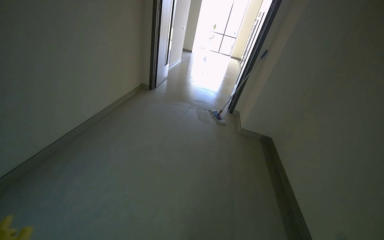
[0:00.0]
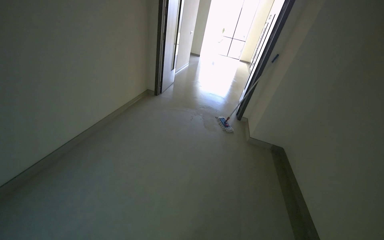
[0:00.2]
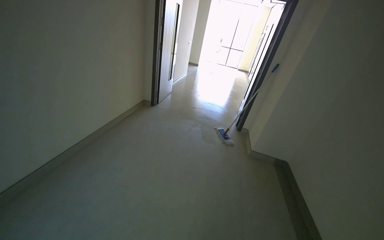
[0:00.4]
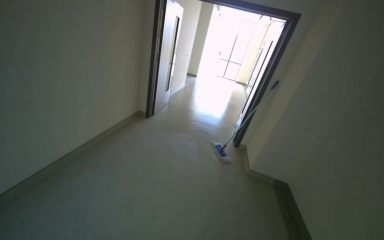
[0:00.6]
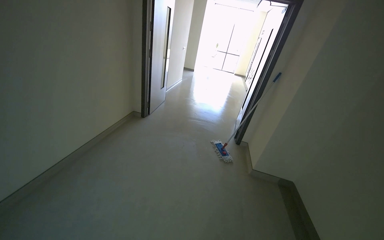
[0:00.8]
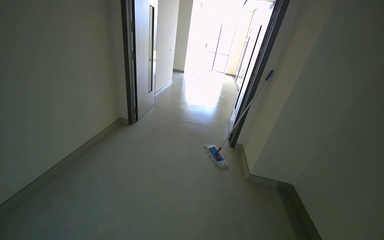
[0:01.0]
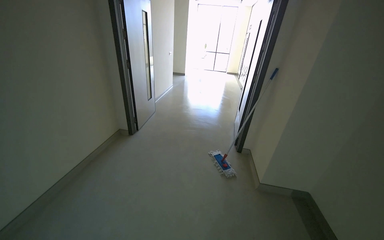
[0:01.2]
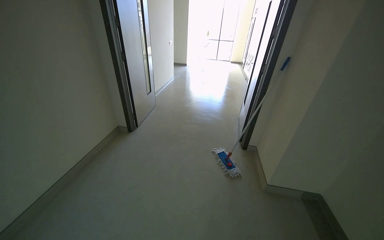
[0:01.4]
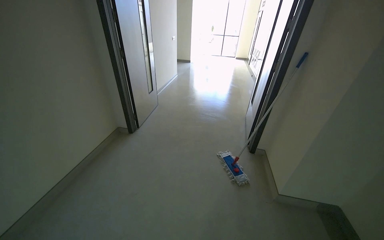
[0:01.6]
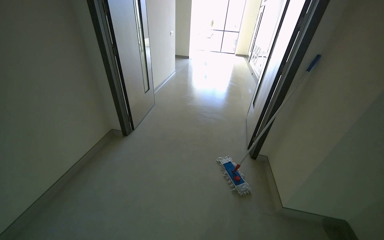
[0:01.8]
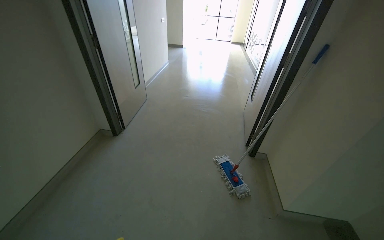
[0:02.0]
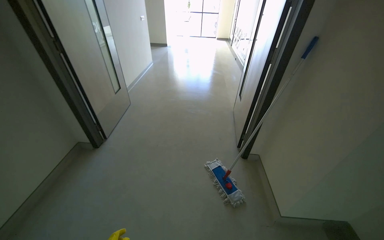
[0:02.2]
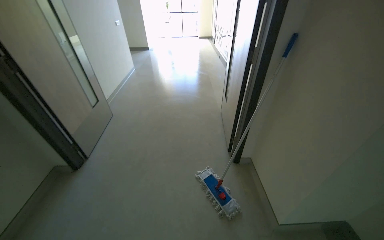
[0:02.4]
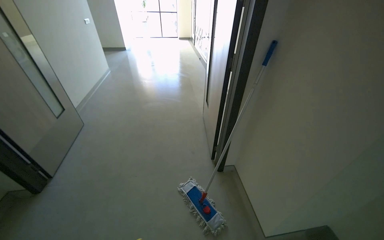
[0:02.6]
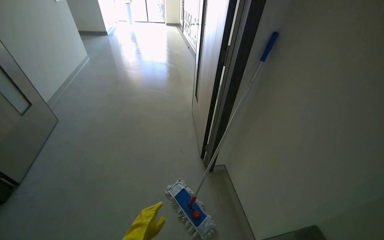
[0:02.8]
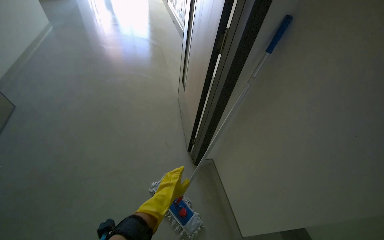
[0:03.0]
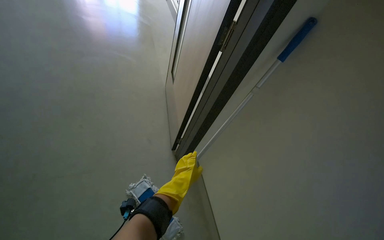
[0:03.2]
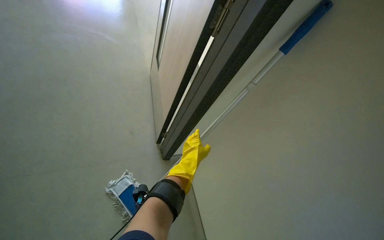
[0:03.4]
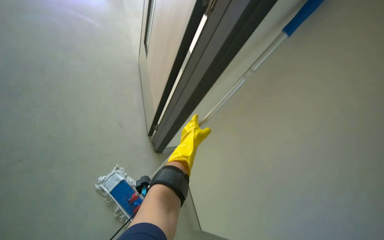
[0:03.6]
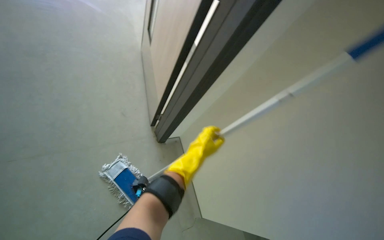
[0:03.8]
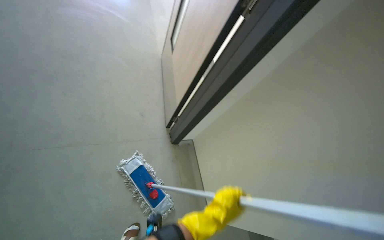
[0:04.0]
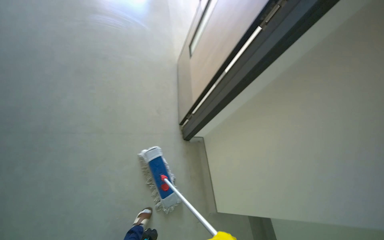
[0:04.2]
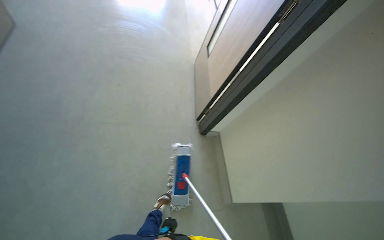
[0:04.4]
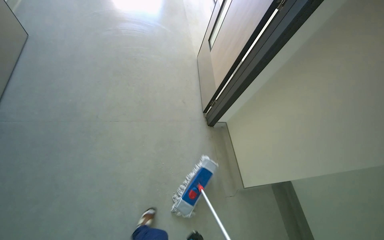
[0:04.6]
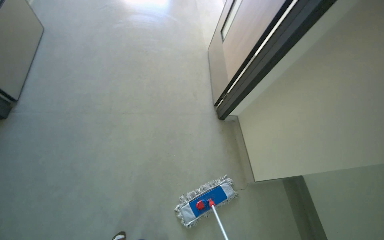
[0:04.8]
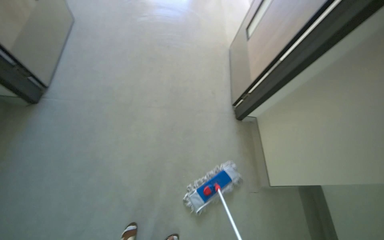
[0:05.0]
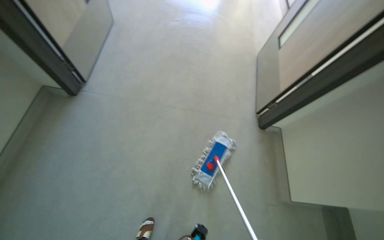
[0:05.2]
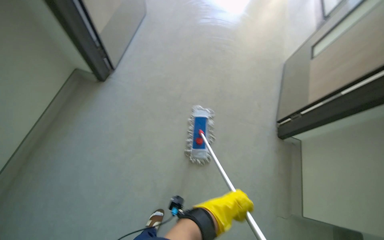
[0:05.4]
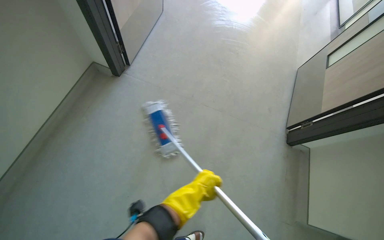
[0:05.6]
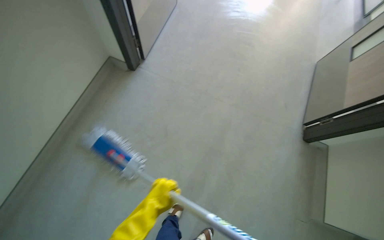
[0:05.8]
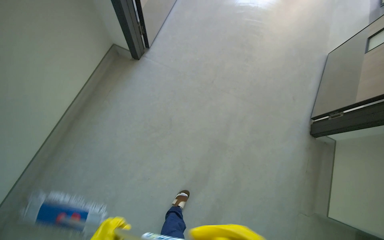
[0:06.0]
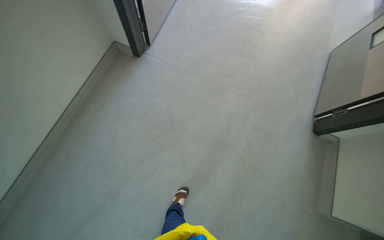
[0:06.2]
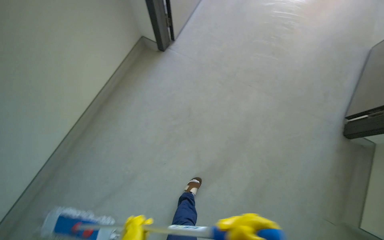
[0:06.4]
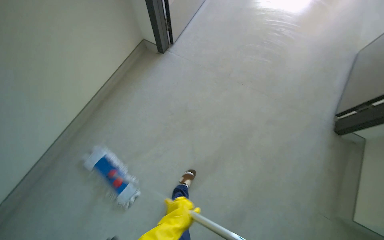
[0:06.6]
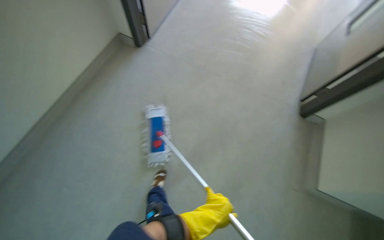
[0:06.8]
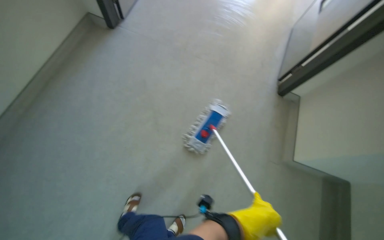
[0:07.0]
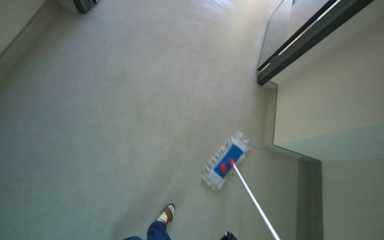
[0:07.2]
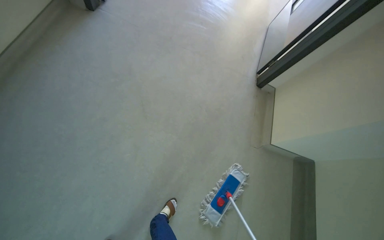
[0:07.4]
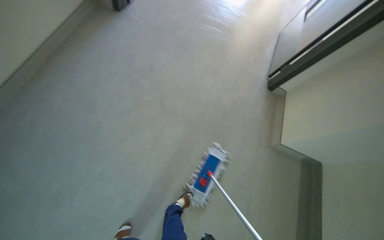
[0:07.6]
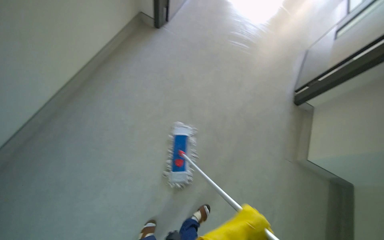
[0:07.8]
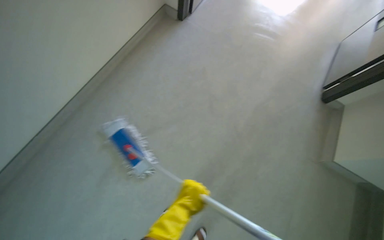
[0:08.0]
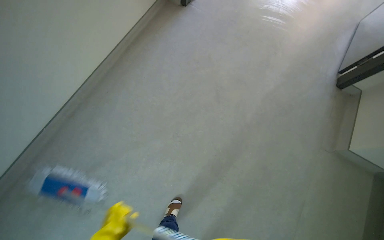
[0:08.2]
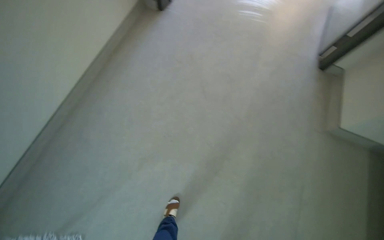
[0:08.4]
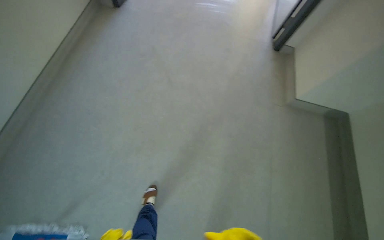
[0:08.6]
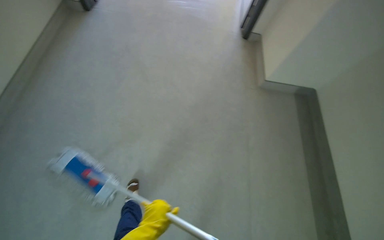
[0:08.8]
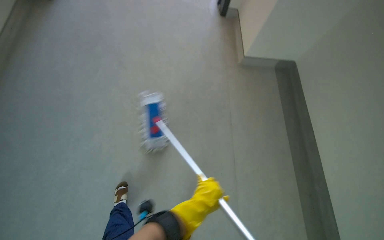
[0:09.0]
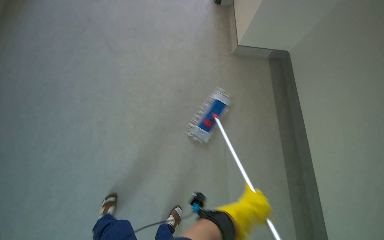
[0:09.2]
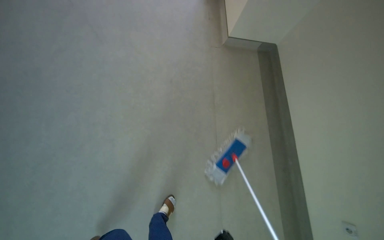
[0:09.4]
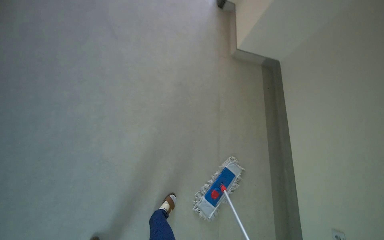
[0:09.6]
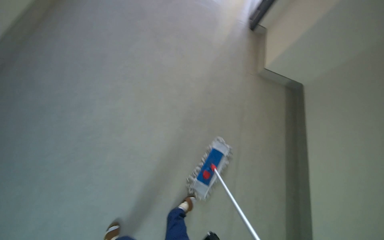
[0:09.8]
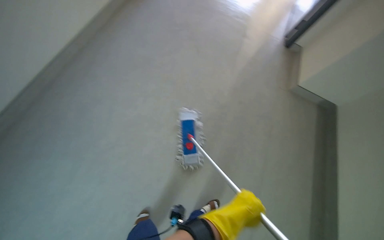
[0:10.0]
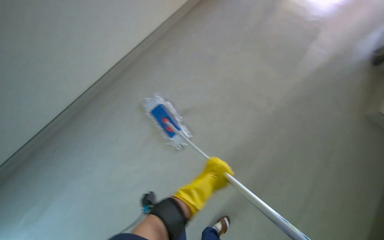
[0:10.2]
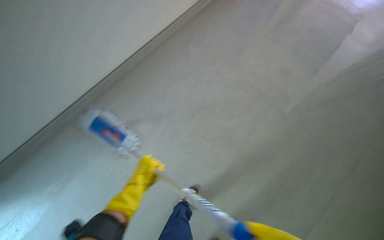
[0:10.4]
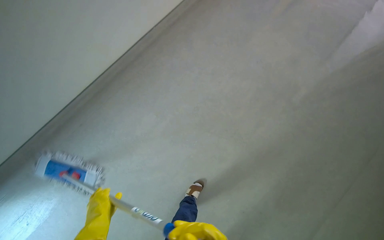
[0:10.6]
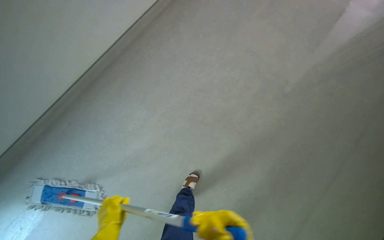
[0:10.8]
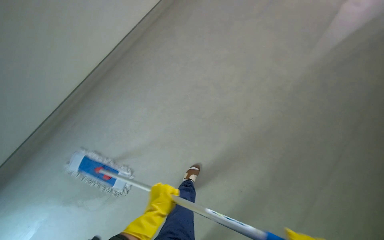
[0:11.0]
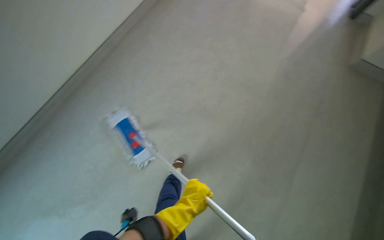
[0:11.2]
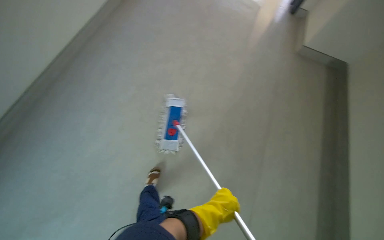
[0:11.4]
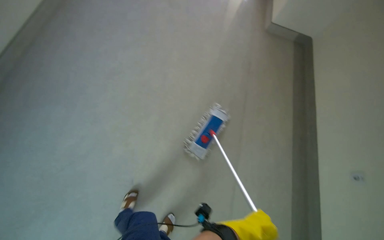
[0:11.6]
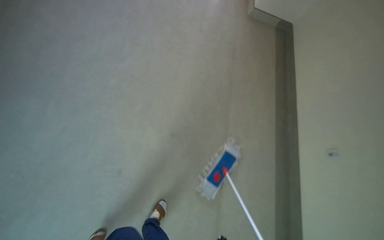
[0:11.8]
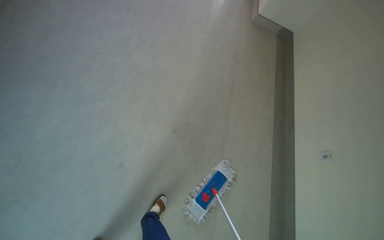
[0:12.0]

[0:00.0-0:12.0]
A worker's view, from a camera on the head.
Job: mopping floor.
The whole recording: Mopping hallway floor. The worker mops the hallway floor, periodically wringing out the mop head in the bucket.
0.0 to 1.6 s: The camera travels roughly 1.5 m.
1.6 to 3.0 s: The camera travels some 1 m. The head rotates about 25 degrees to the right. The wearer looks some 15 degrees further downward.
3.0 to 4.4 s: The view tips downward by approximately 15 degrees.
4.4 to 6.0 s: The camera travels to the left, approximately 60 cm. The wearer looks roughly 30 degrees further to the left.
6.0 to 7.6 s: The wearer moves about 60 cm.
7.6 to 9.0 s: The camera travels some 60 cm.
10.4 to 12.0 s: The camera travels approximately 50 cm. The head rotates roughly 20 degrees to the right.

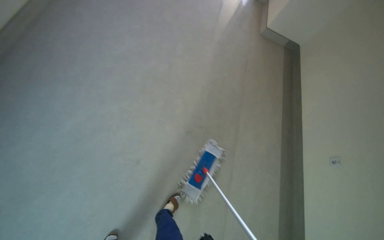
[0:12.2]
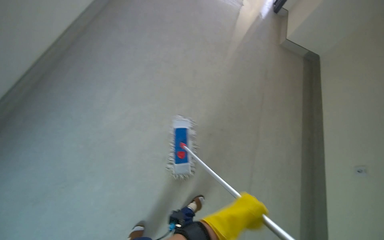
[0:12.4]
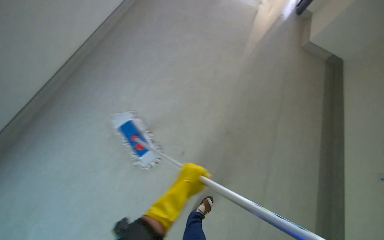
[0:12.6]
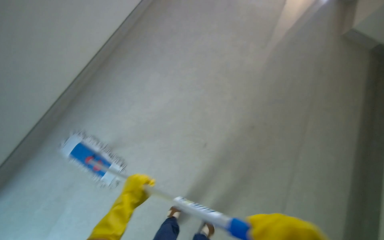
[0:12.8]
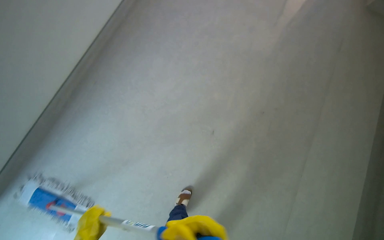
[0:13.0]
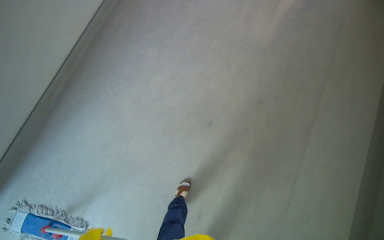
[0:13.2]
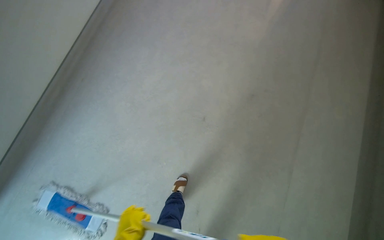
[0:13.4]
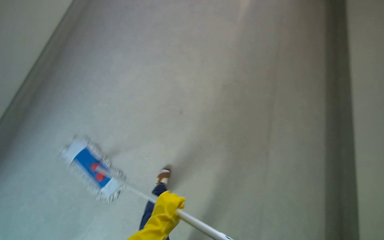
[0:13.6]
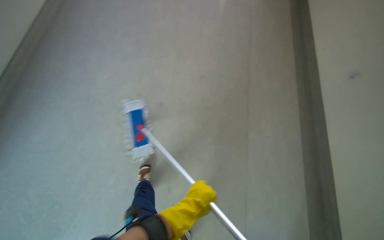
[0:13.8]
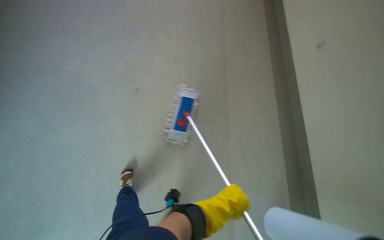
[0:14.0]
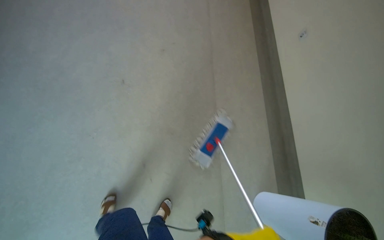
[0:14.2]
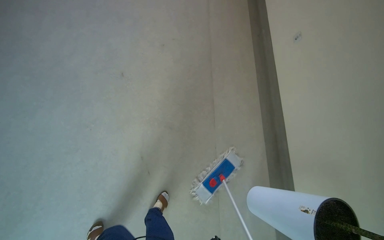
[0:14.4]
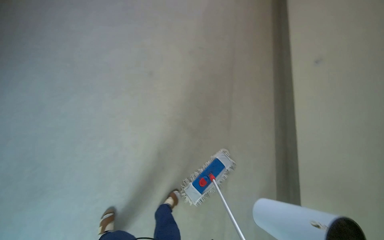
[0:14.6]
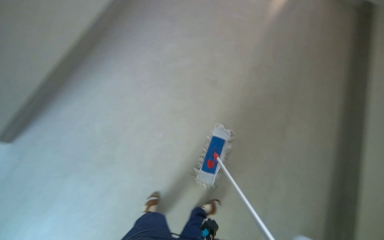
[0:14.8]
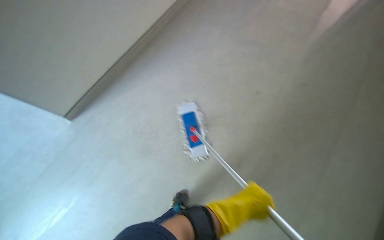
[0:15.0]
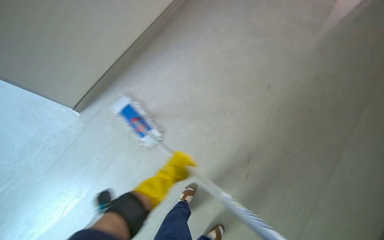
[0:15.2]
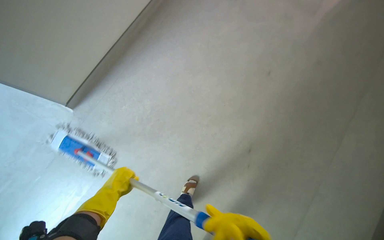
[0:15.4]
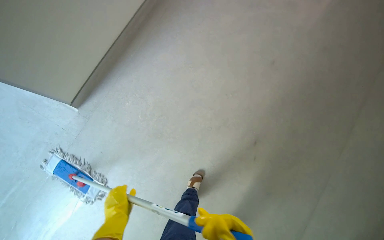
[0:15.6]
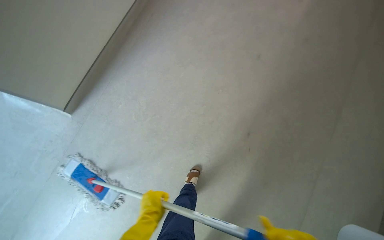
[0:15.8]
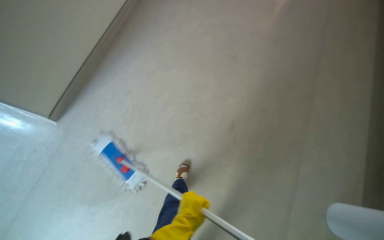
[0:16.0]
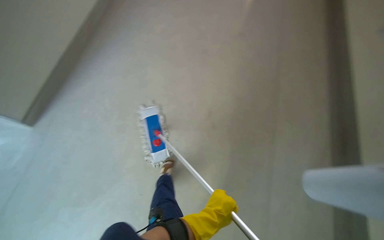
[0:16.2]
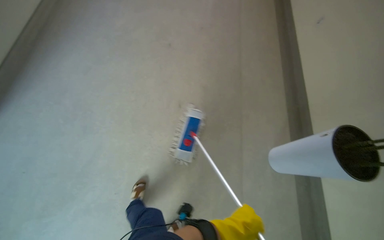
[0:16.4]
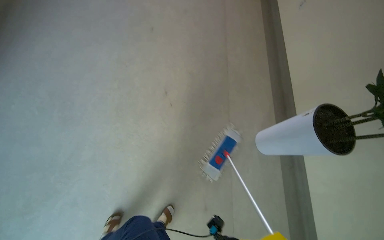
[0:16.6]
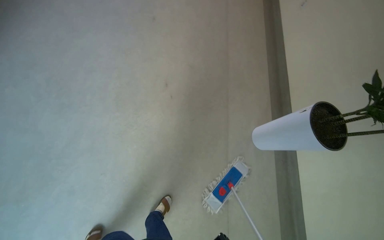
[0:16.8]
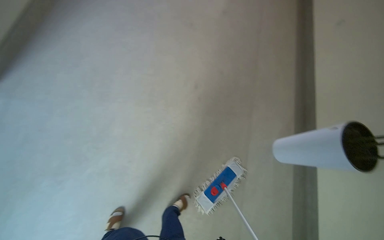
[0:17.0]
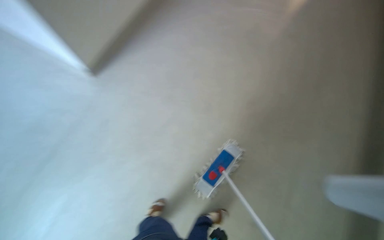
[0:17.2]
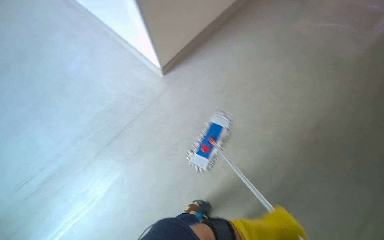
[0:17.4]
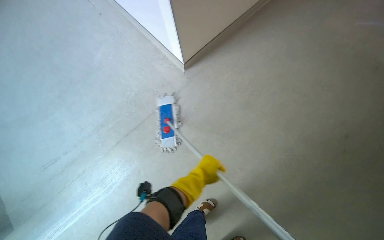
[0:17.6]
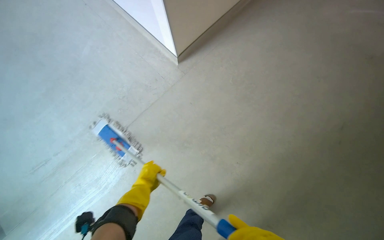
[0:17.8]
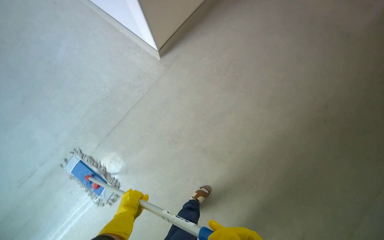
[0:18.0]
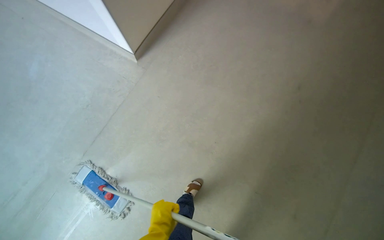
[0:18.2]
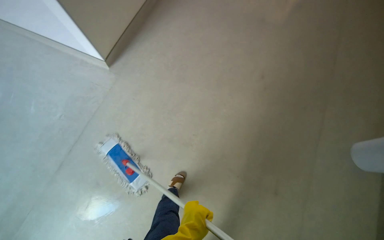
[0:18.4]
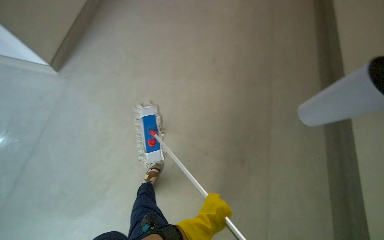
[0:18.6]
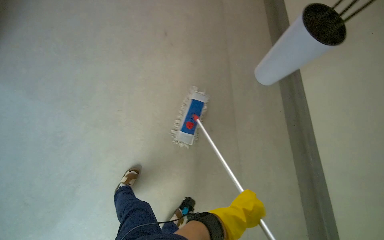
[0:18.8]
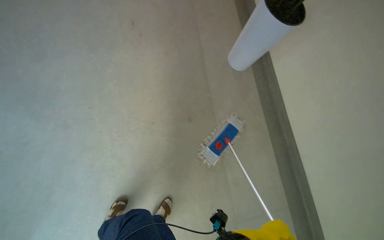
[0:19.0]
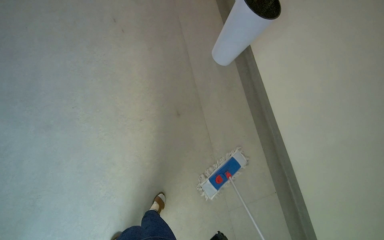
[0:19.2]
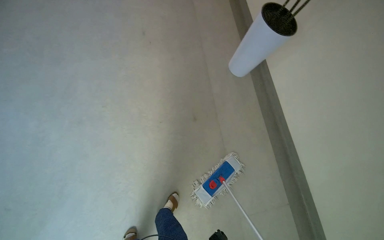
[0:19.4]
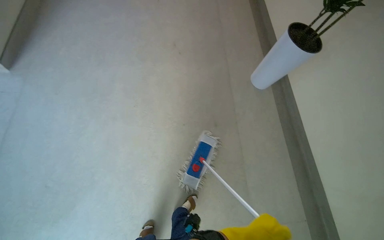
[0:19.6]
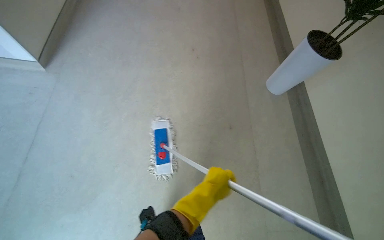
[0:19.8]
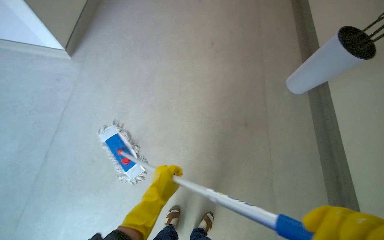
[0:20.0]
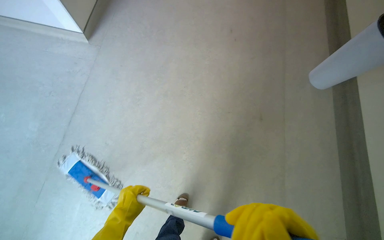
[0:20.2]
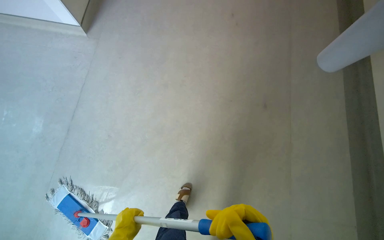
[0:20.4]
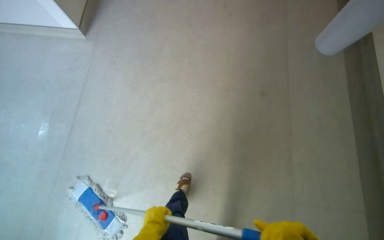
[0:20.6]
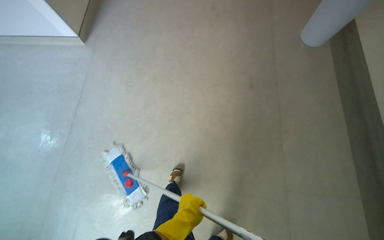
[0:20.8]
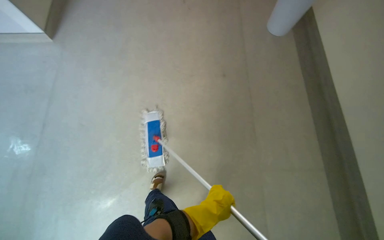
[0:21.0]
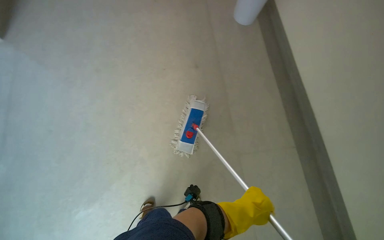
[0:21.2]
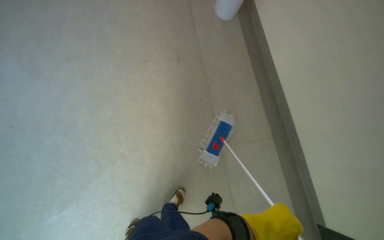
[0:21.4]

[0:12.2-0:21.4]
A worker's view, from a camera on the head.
Job: mopping floor.
The whole recording: Mopping hallway floor. The worker mops the hallway floor, periodically wringing out the mop head in the bucket.
12.2 to 13.8 s: The head travels about 50 cm.
13.8 to 15.2 s: The wearer moves some 40 cm. The head turns to the left by approximately 50 degrees.
15.2 to 16.8 s: The wearer moves roughly 60 cm.
19.8 to 21.4 s: The camera travels some 60 cm.
